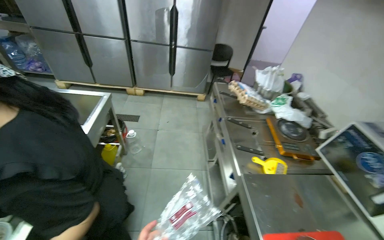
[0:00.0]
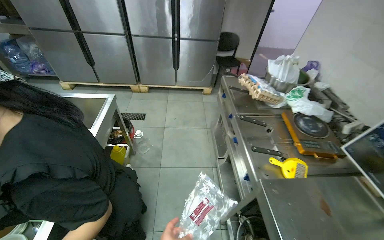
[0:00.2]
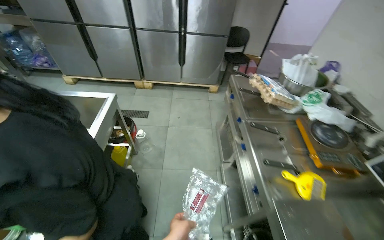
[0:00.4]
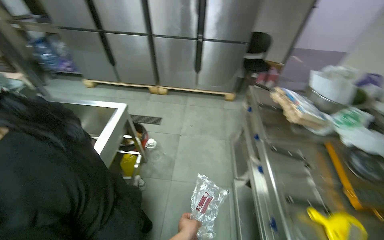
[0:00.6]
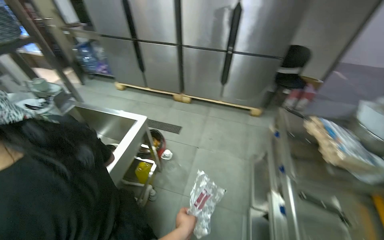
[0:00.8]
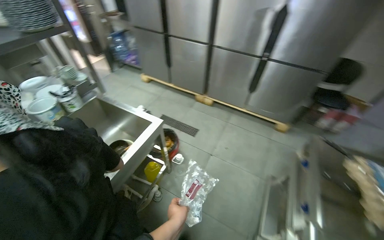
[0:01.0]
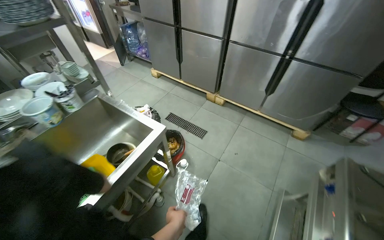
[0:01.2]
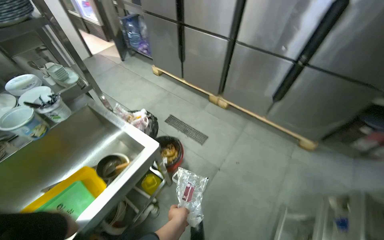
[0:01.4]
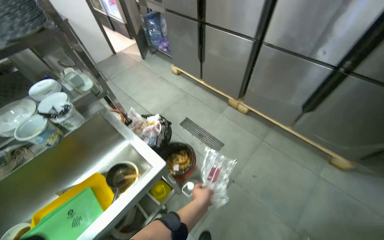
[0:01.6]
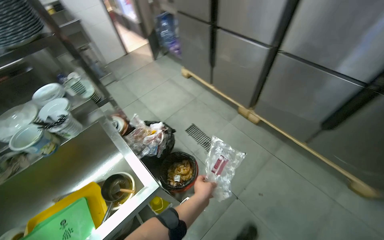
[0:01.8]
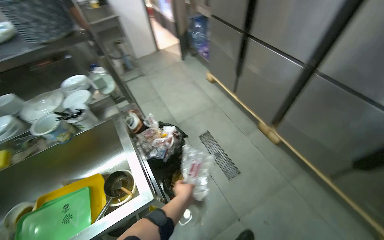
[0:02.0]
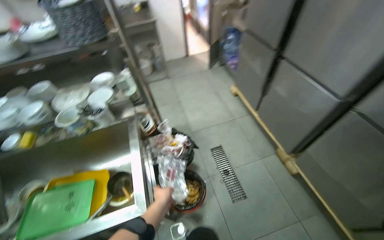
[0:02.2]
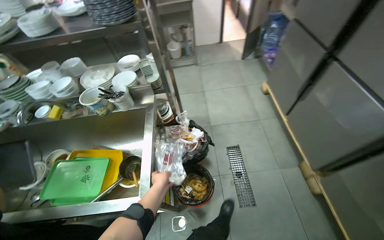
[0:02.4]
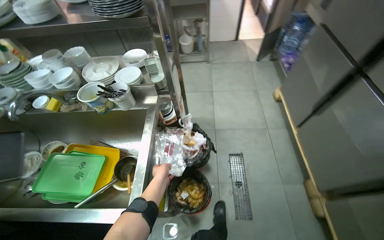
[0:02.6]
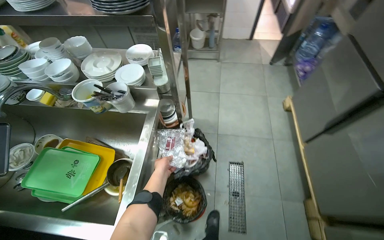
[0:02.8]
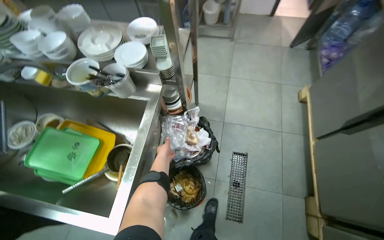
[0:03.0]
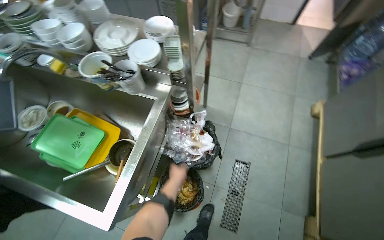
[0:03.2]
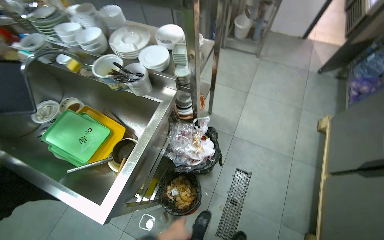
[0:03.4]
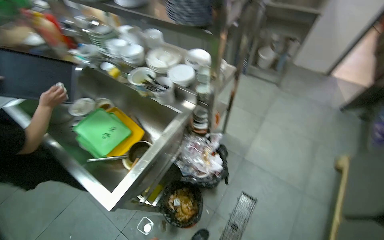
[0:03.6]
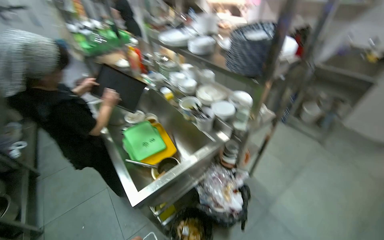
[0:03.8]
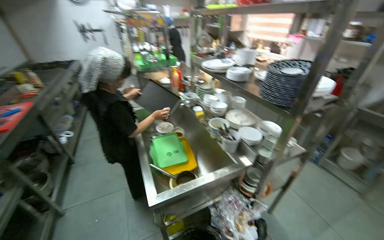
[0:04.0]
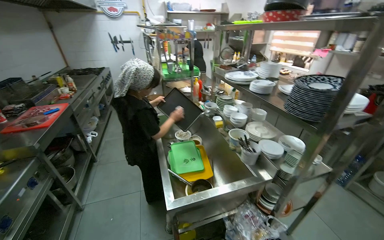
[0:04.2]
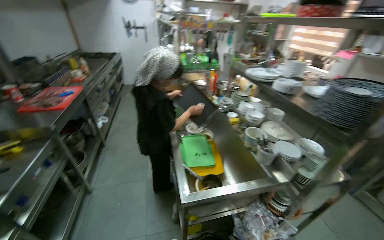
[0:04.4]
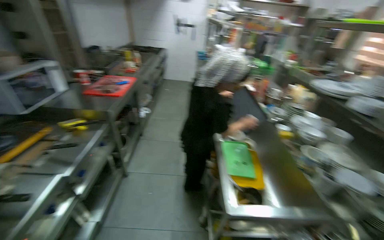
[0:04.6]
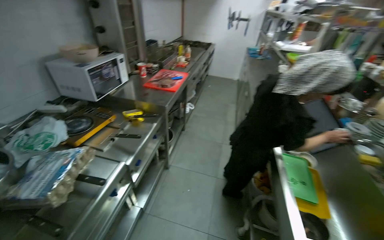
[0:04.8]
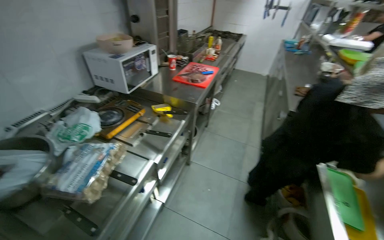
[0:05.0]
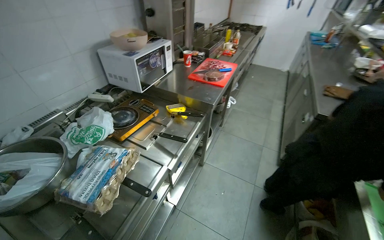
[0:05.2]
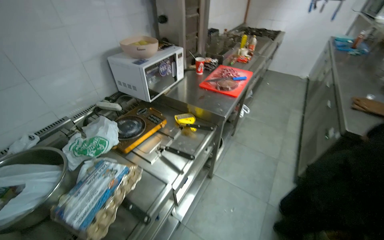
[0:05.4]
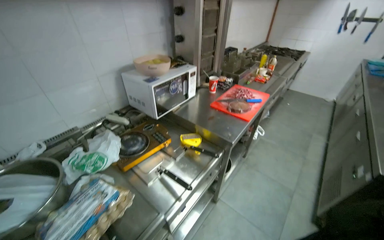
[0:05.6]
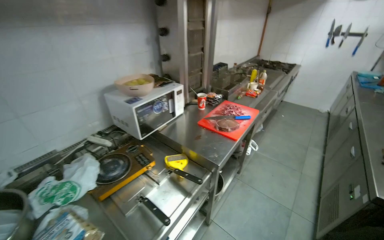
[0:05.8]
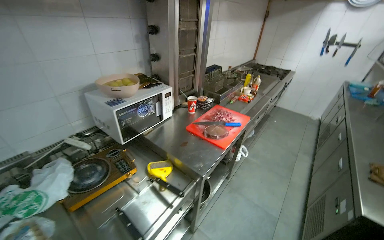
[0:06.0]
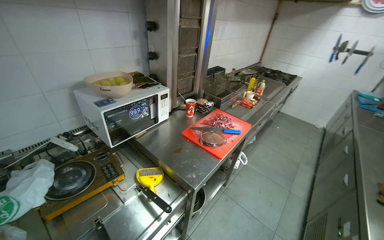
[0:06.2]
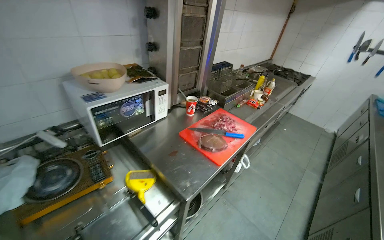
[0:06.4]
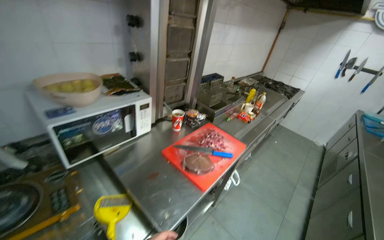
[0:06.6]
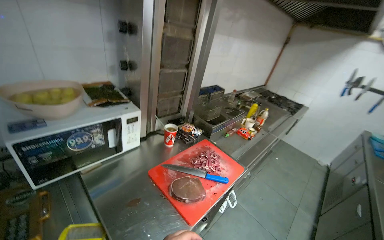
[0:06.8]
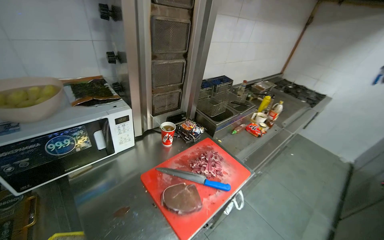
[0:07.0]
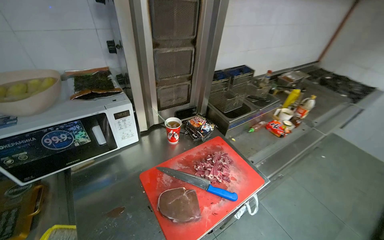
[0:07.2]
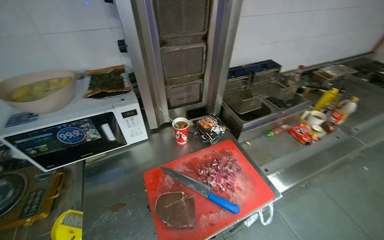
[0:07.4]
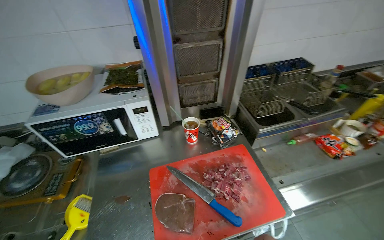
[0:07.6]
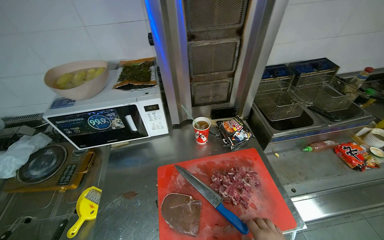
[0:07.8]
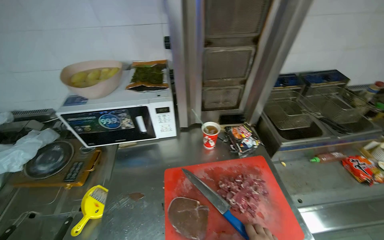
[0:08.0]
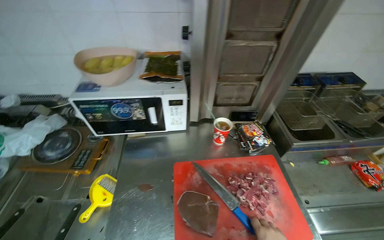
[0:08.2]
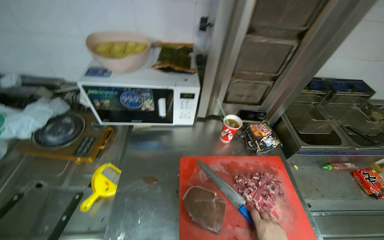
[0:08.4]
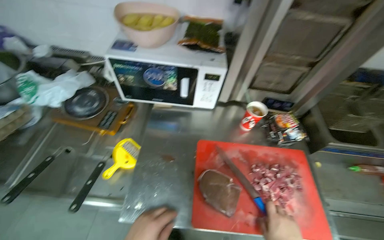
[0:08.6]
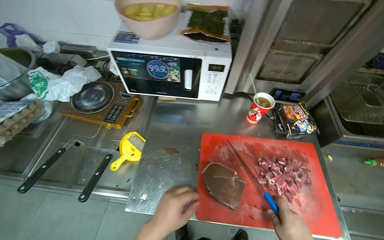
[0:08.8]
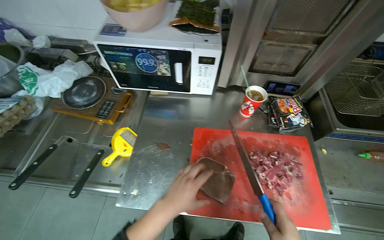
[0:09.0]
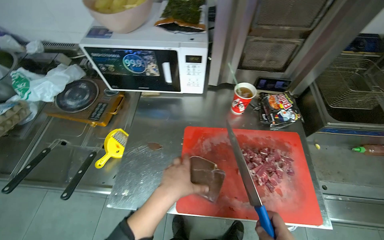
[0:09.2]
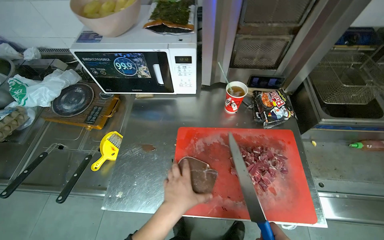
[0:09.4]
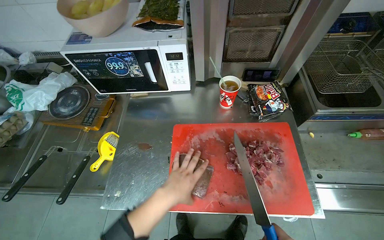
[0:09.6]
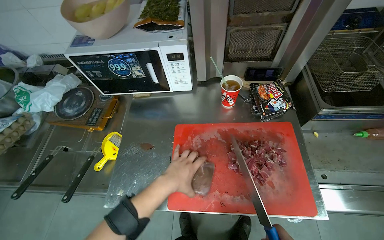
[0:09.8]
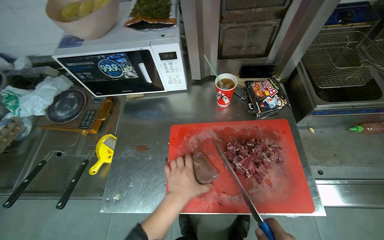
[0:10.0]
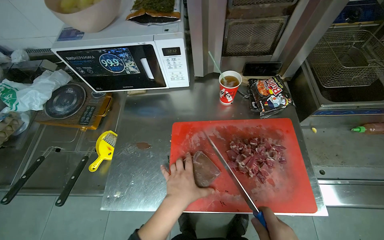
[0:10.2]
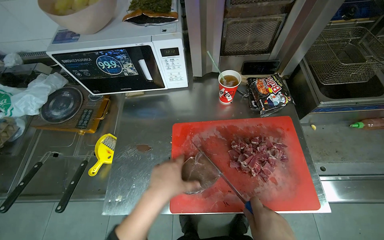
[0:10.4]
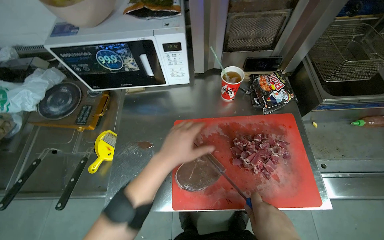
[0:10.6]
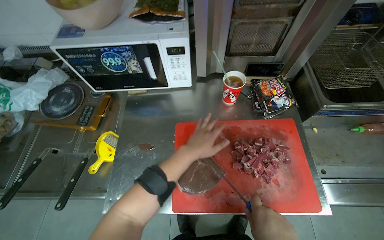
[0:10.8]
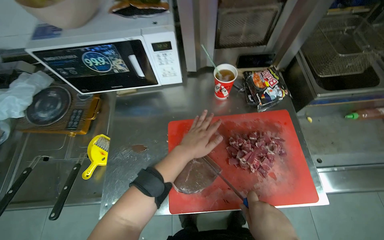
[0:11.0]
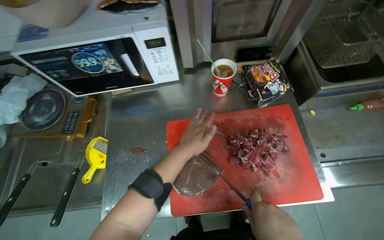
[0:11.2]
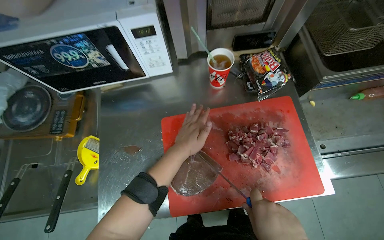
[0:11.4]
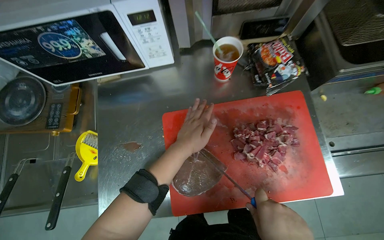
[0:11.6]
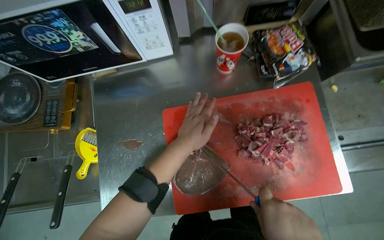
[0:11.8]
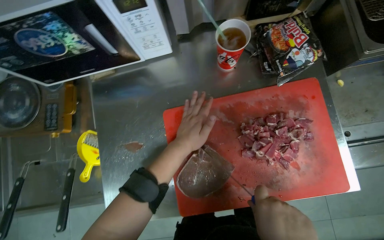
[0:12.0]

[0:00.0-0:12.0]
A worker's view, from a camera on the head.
Job: preparing food.
The whole recording: Slicing meat on cutting board. The worker continues slicing meat into smaller pieces on a red cutting board.
0:00.0 to 0:01.6: The head travels approximately 1 m. The head turns to the left by approximately 45 degrees.
0:01.6 to 0:03.0: The camera is carried approximately 60 cm. The wearer looks about 60 degrees further to the left. The camera pitches downward, by about 15 degrees.
0:03.0 to 0:04.4: The wearer looks approximately 65 degrees further to the left. The wearer looks about 30 degrees further upward.
0:04.4 to 0:06.0: The wearer moves some 90 cm. The wearer's head swings roughly 50 degrees to the left.
0:06.0 to 0:07.6: The head travels approximately 90 cm. The head rotates about 40 degrees to the left.
0:07.6 to 0:09.0: The wearer looks about 20 degrees further to the left. The view tips downward by about 15 degrees.
0:10.4 to 0:12.0: The wearer looks roughly 20 degrees further downward. The left hand shifts roughly 20 cm farther from the camera and up the picture.

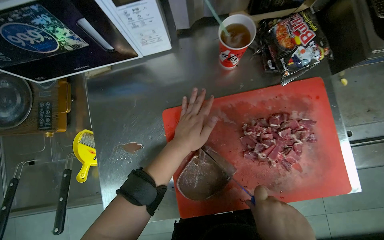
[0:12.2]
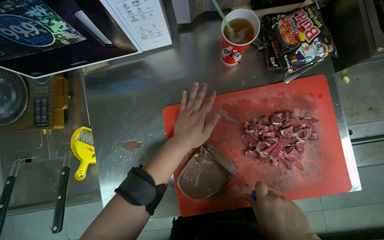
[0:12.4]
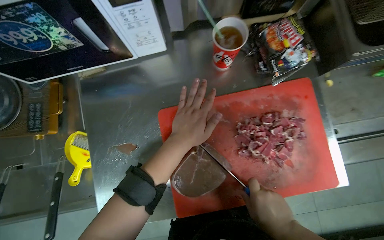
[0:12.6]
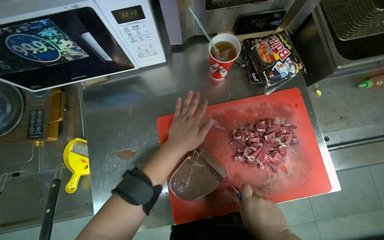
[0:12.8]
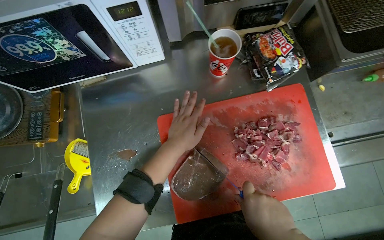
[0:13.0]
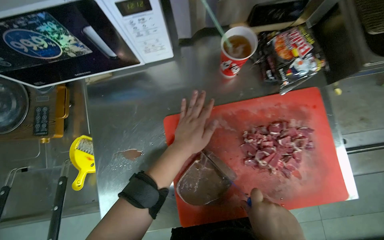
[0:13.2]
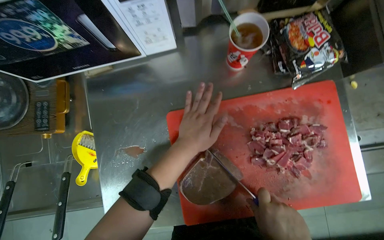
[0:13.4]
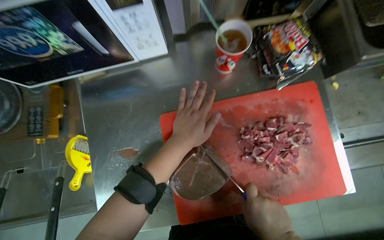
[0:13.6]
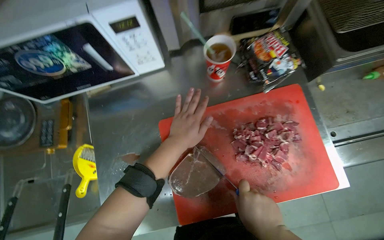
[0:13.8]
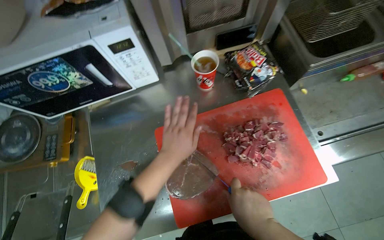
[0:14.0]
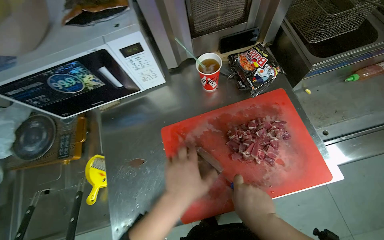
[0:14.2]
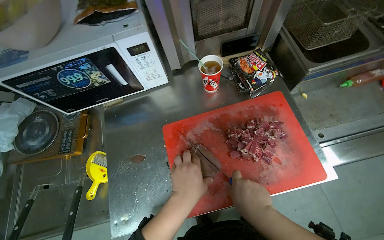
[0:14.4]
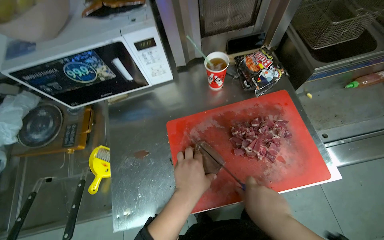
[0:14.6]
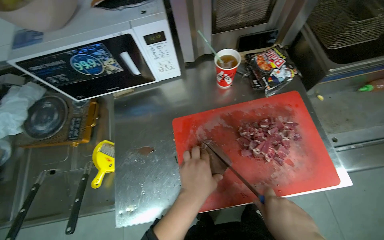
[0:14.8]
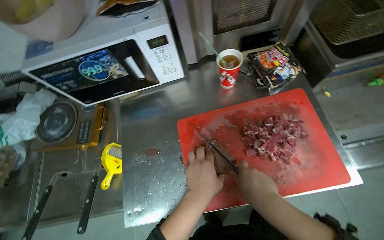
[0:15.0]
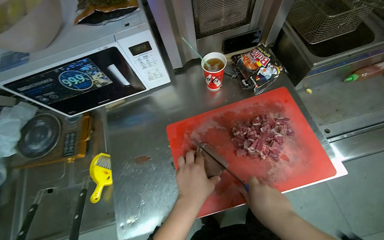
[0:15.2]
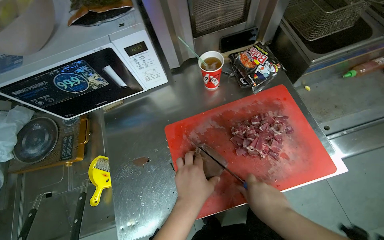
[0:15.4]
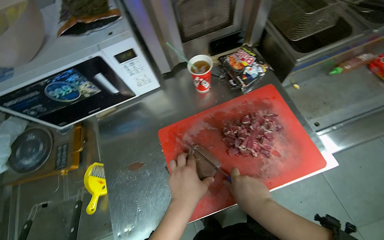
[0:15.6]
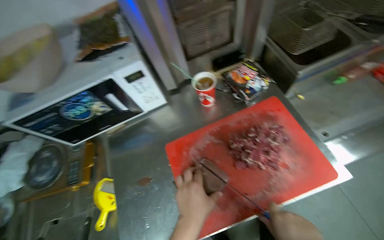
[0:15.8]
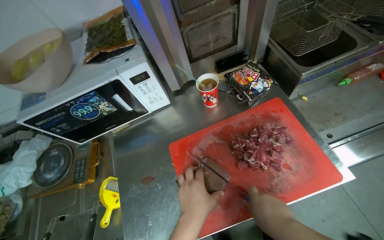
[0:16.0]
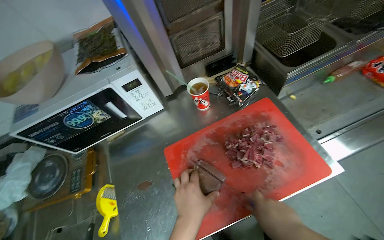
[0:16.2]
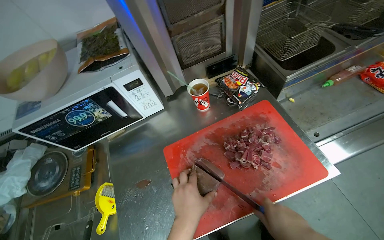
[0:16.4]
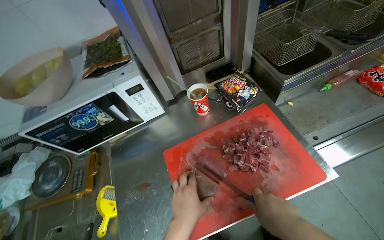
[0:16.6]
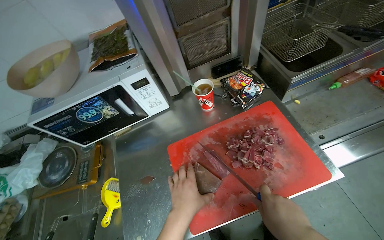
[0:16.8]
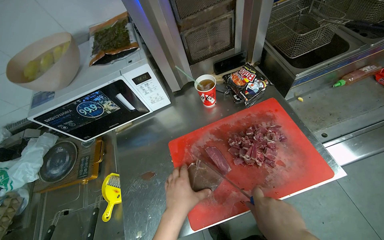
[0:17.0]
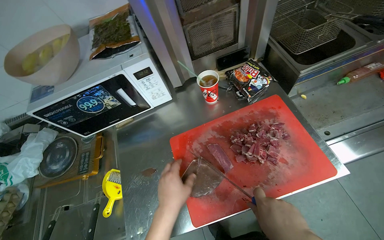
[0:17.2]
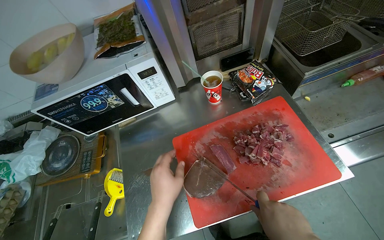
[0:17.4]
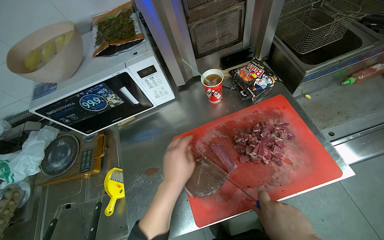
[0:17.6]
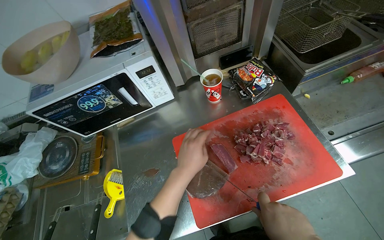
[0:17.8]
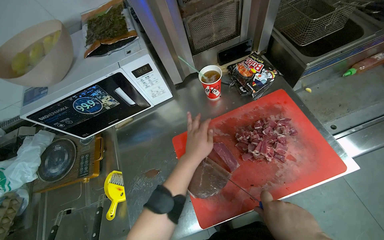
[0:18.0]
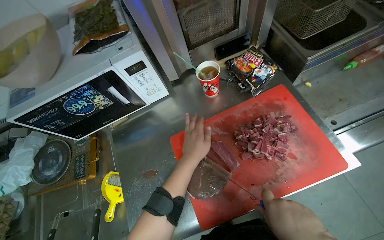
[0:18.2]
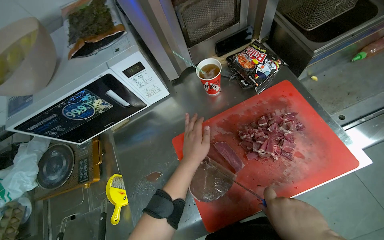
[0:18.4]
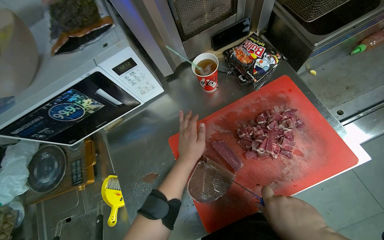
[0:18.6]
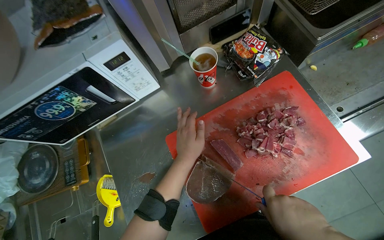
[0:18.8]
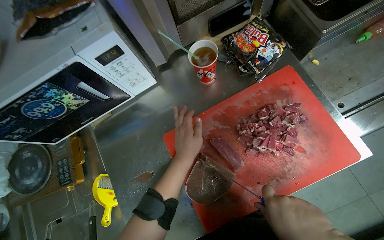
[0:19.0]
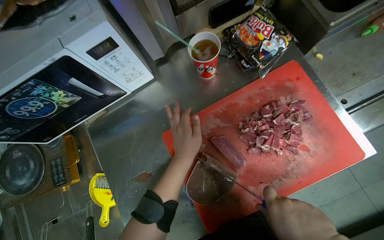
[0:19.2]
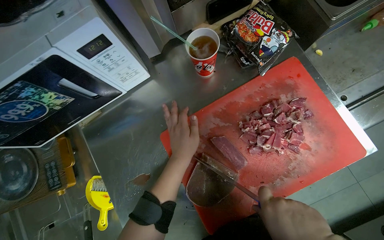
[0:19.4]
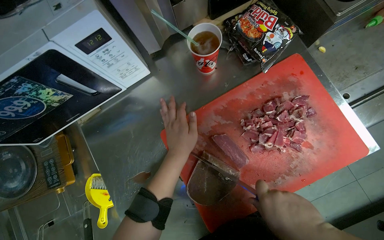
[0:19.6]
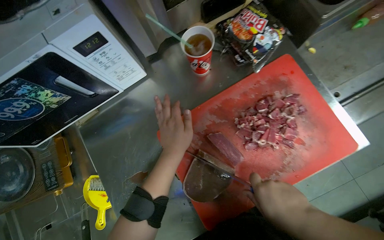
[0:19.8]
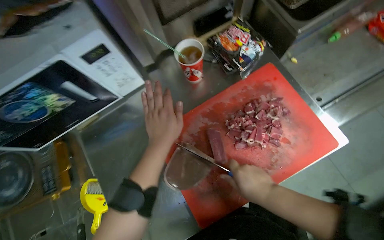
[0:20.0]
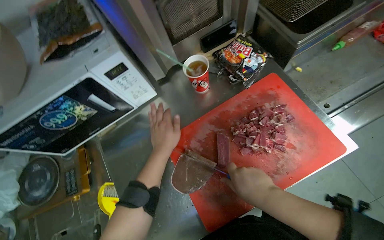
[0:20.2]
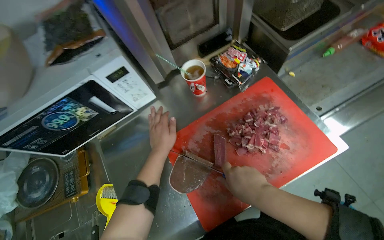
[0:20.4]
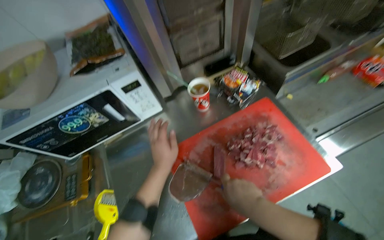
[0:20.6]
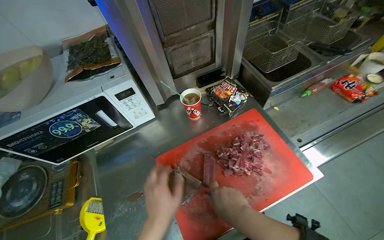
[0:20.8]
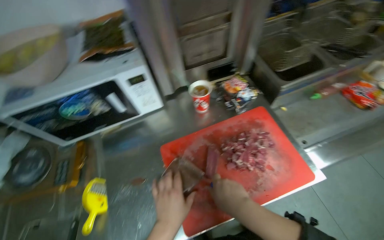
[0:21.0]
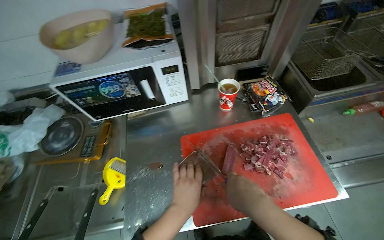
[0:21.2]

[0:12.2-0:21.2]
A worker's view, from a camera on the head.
Job: preparing food.
The whole recording: Slicing meat on cutting board. The worker continues slicing meat into smaller pieces on a red cutting board.
0:13.8 to 0:15.2: The left hand is displaced down the picture by about 15 cm.
0:15.2 to 0:16.6: The hands make small movements and keep their place.
0:16.6 to 0:18.2: The left hand heads farther from the camera and up the picture, covering approximately 15 cm.
0:19.8 to 0:21.2: The wearer looks roughly 20 degrees further upward. The left hand travels down the picture by roughly 20 cm.
